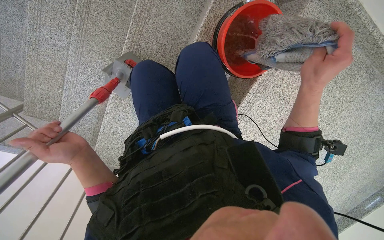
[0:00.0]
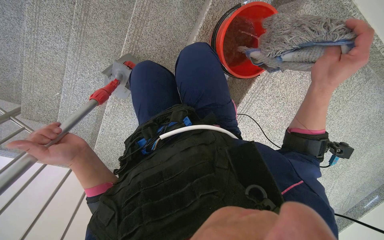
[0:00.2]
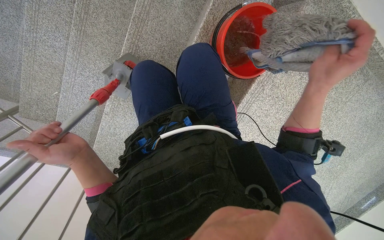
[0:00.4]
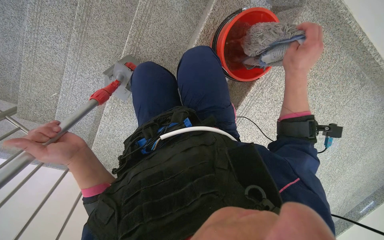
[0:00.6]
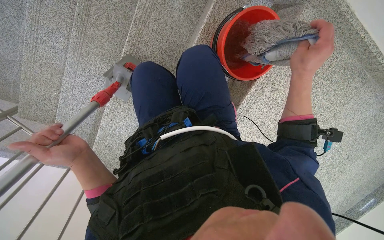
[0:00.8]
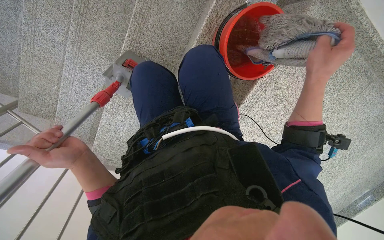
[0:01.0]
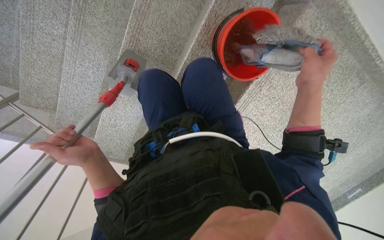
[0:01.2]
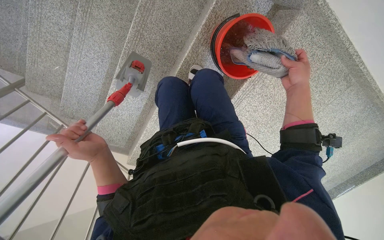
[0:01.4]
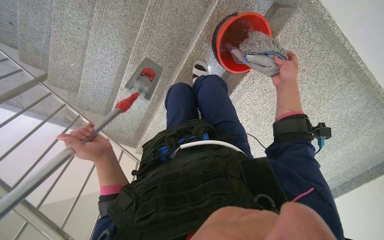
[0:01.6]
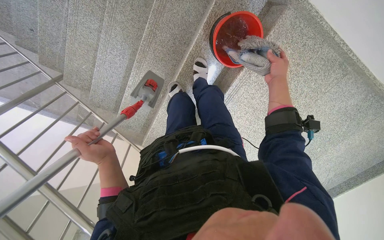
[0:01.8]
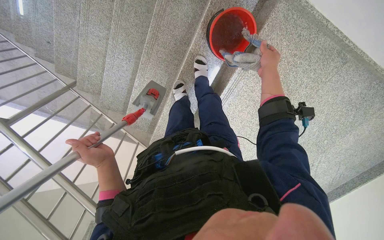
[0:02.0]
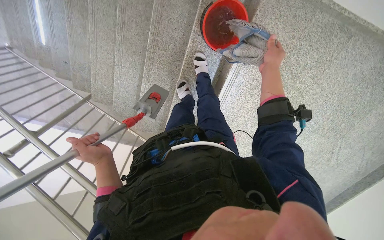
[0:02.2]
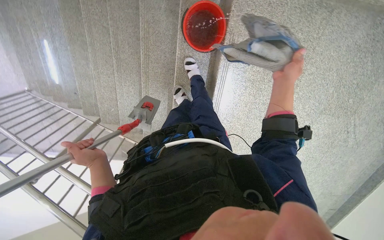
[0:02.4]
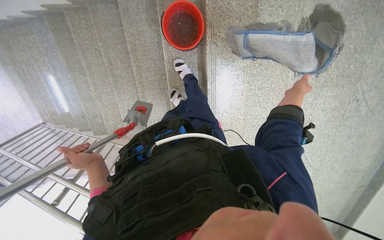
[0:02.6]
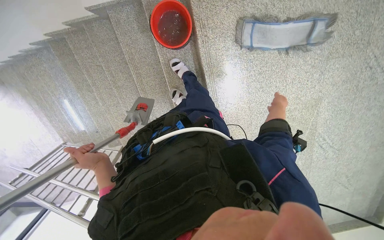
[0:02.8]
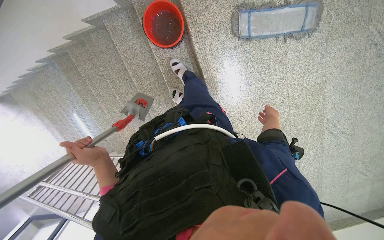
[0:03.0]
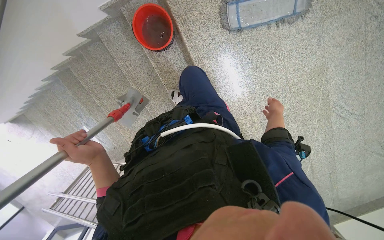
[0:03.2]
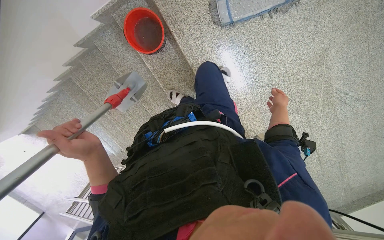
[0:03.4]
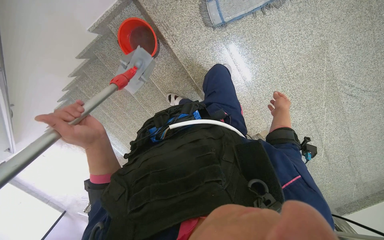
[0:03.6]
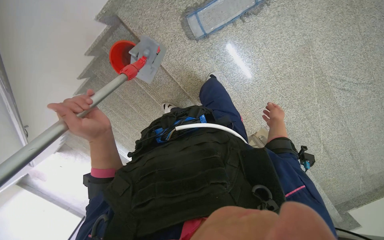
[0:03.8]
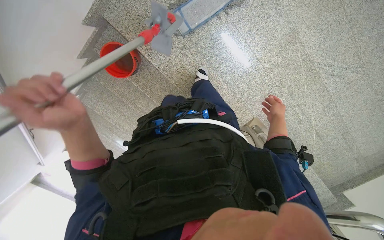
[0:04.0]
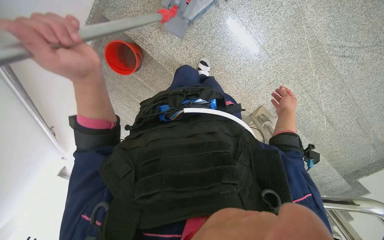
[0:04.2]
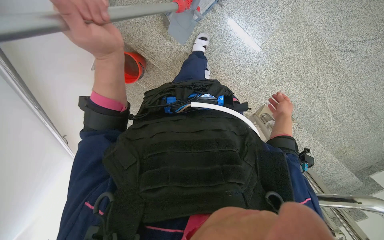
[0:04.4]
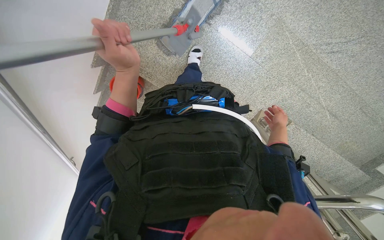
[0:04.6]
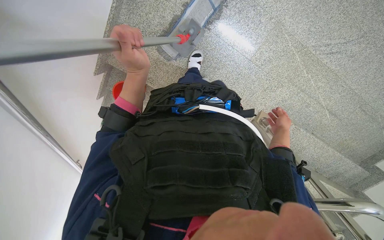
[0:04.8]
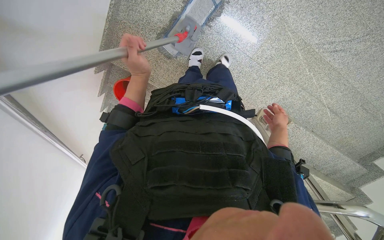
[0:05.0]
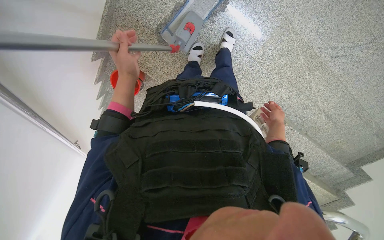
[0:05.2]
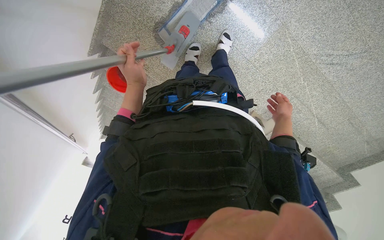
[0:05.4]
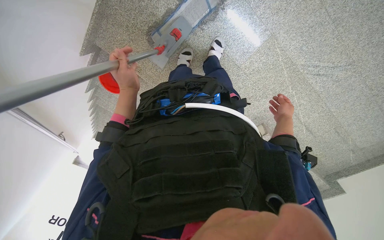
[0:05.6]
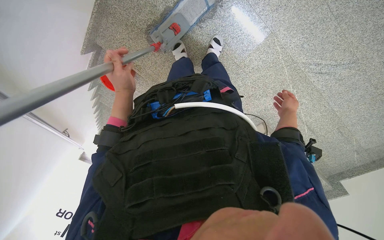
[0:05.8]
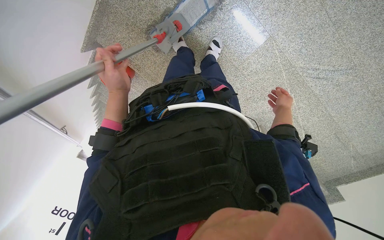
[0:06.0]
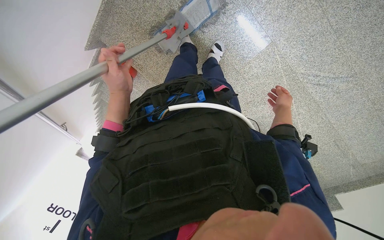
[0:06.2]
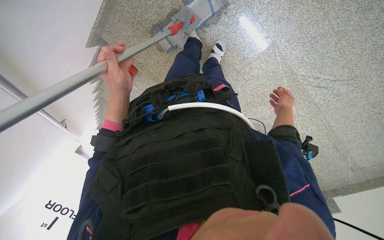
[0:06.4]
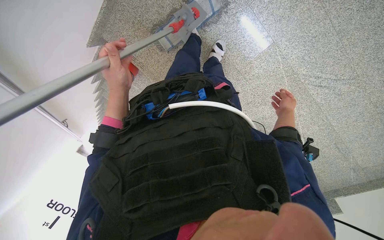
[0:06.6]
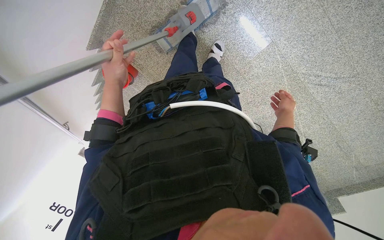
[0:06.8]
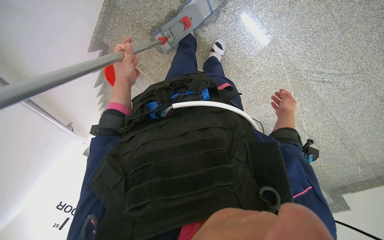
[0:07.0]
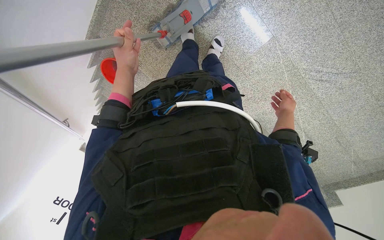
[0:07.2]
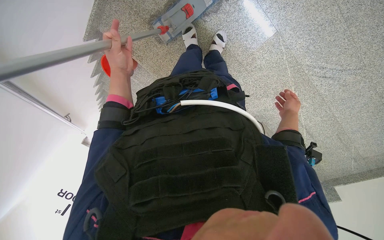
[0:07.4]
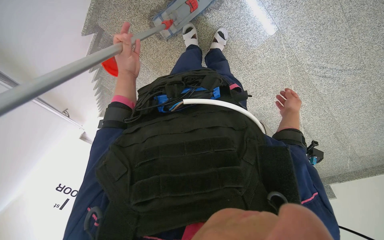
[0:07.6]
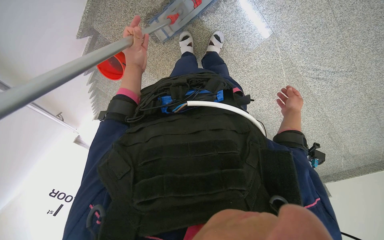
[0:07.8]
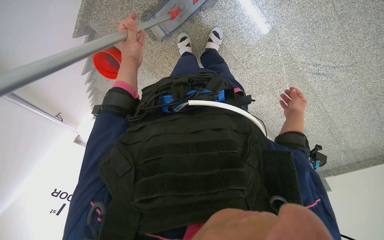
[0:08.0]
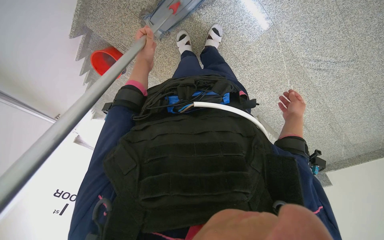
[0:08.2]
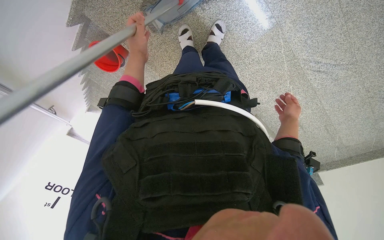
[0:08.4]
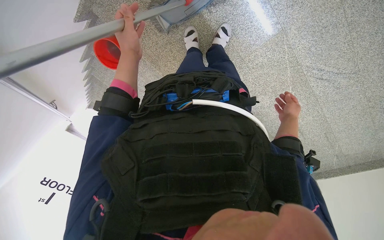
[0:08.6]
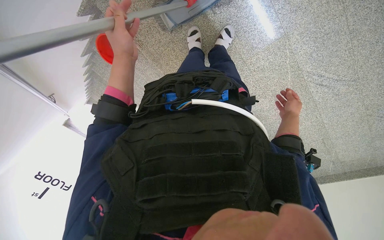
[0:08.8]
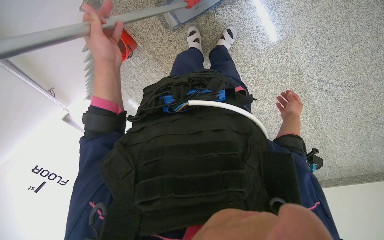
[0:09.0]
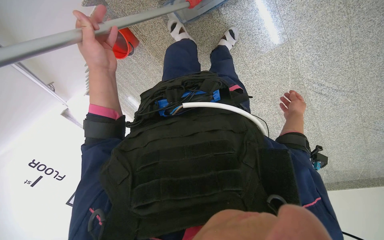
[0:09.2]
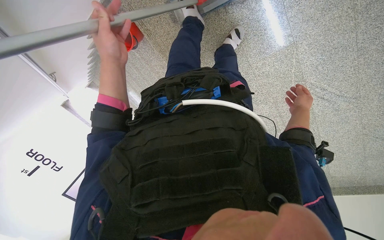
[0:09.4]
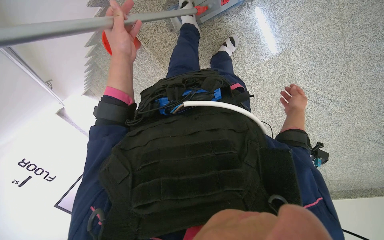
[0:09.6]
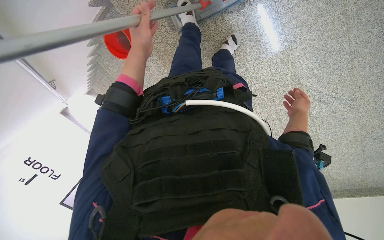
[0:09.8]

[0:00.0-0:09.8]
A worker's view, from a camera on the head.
Job: preparing cleaning supplies.
The whole recording: Cleaning mop head in bucket. The worker detaches the mop head, rinses and wrings it in a bucket, then reattaches it.
0:01.4 to 0:02.8: The head travels about 60 cm. The camera sweeps to the left, by roughly 25 degrees. The scene rotates counterclockwise by roughly 35 degrees.
0:02.8 to 0:04.2: The wearer moves to the right, roughly 50 cm. The camera is aimed about 20 degrees further to the left. The scene turns roughly 30 degrees counterclockwise in the picture.
0:07.0 to 0:08.4: The left hand heads up the picture, covering some 10 cm.

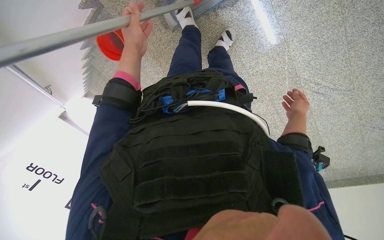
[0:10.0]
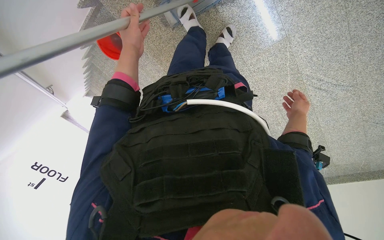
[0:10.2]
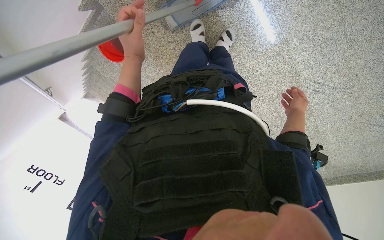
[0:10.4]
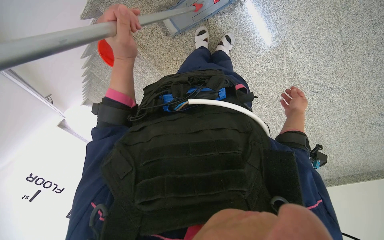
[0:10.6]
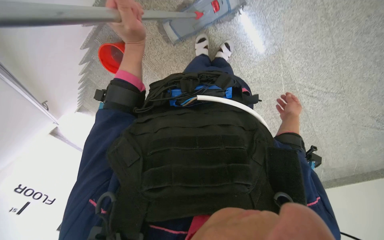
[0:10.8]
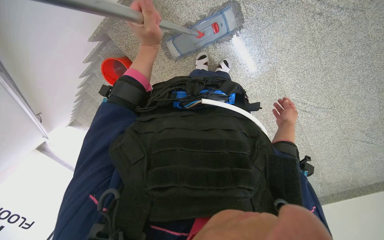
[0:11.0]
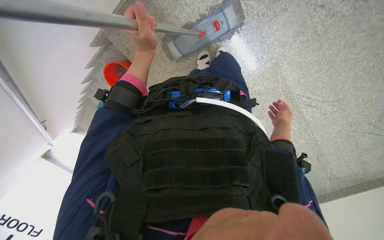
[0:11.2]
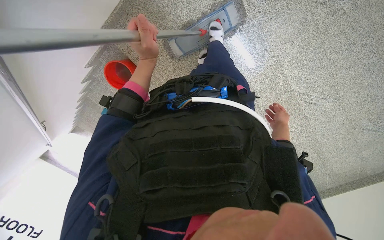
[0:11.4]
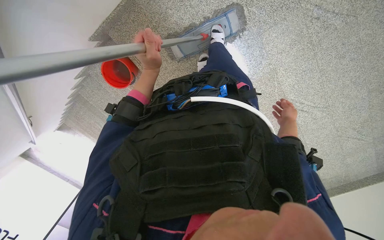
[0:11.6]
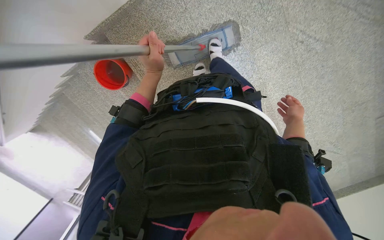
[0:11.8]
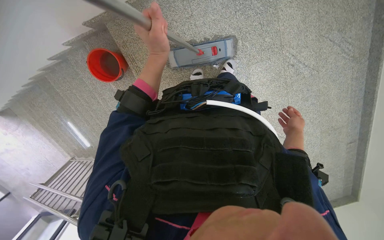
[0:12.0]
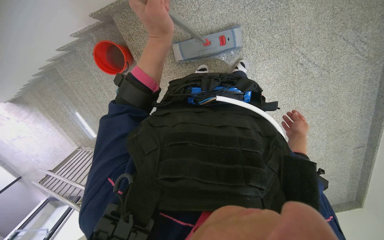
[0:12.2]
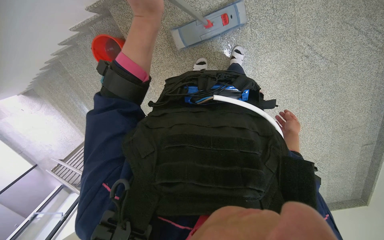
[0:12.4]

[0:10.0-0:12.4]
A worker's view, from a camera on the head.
Job: preparing cleaning supplies.
The whole recording: Cleaning mop head in bucket. The worker detaches the mop head, rinses and wrings it in a bucket, then reattaches it.
0:10.0 to 0:11.2: The left hand goes approximately 10 cm nearer to the camera.
0:11.2 to 0:12.4: The left hand moves nearer to the camera, approximately 10 cm. The right hand shifts some 15 cm nearer to the camera.

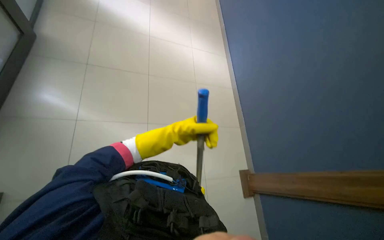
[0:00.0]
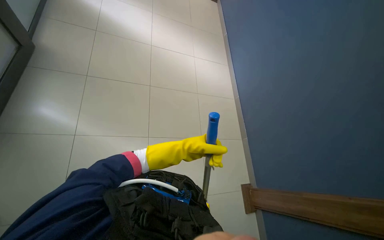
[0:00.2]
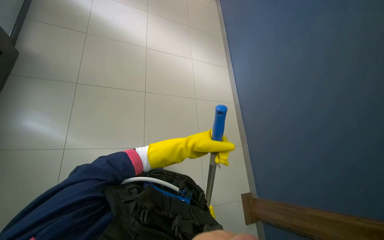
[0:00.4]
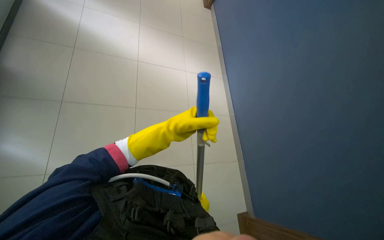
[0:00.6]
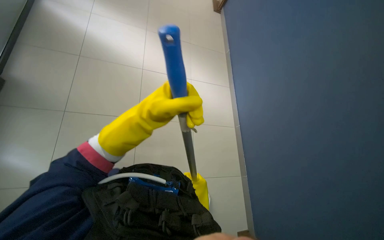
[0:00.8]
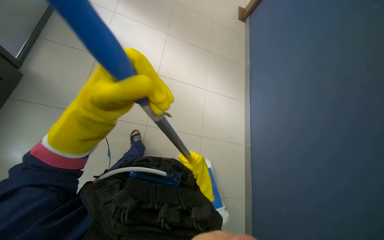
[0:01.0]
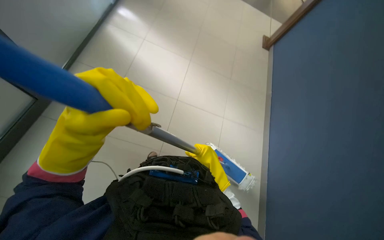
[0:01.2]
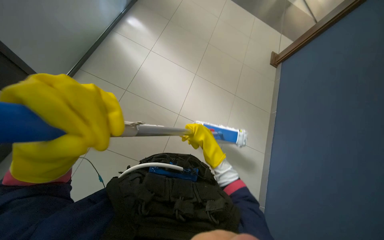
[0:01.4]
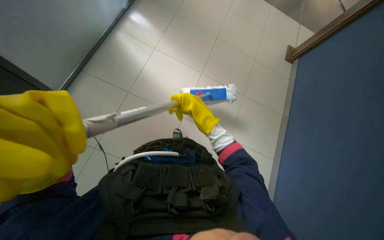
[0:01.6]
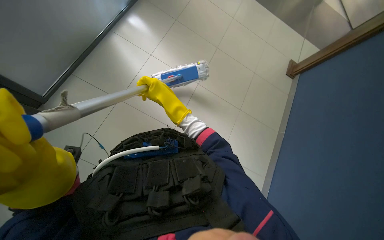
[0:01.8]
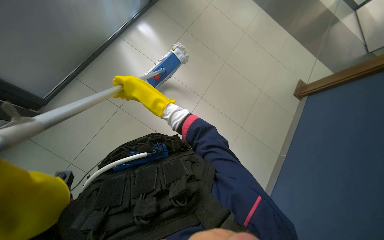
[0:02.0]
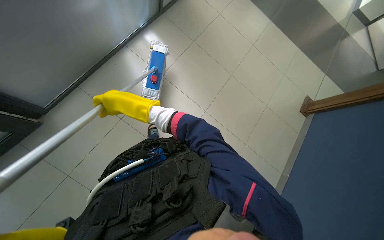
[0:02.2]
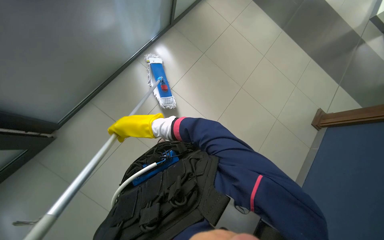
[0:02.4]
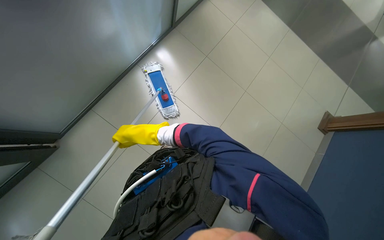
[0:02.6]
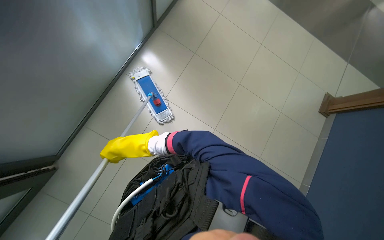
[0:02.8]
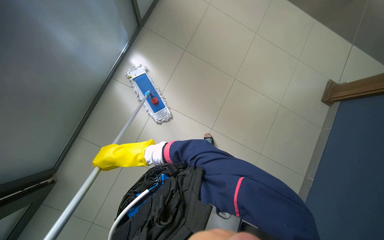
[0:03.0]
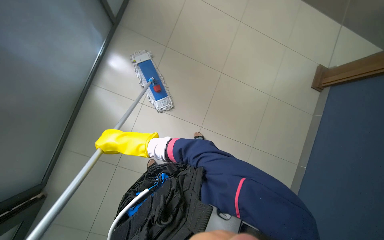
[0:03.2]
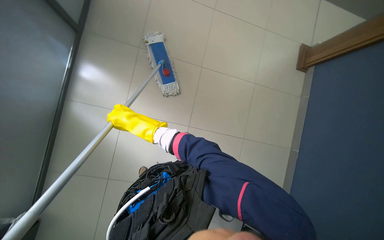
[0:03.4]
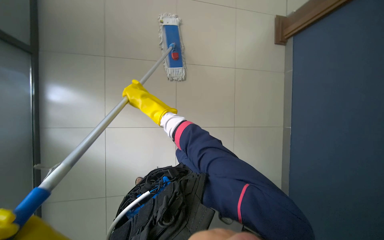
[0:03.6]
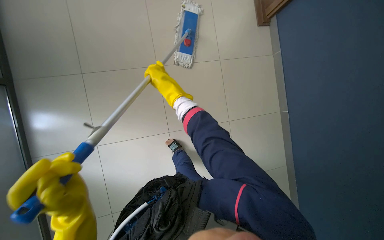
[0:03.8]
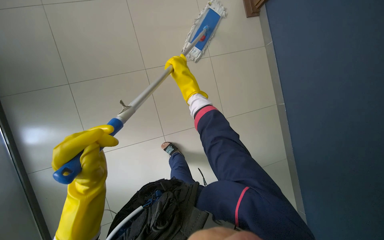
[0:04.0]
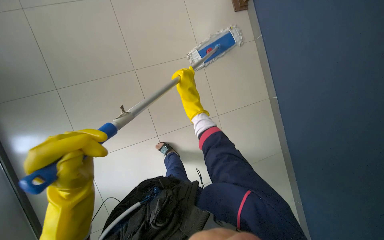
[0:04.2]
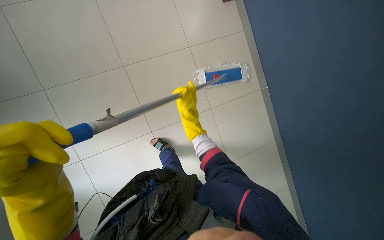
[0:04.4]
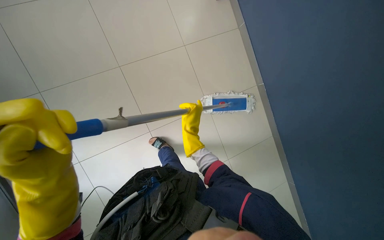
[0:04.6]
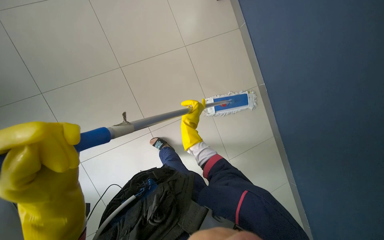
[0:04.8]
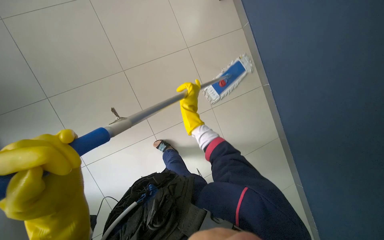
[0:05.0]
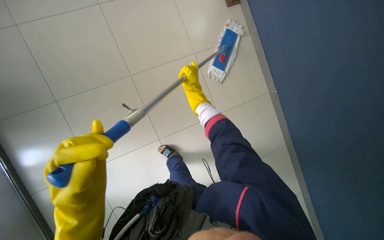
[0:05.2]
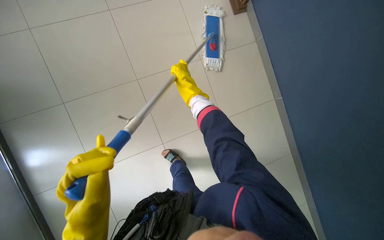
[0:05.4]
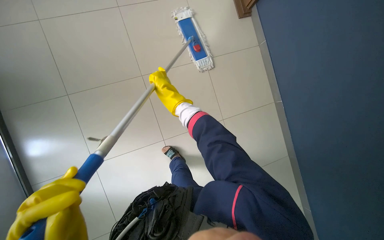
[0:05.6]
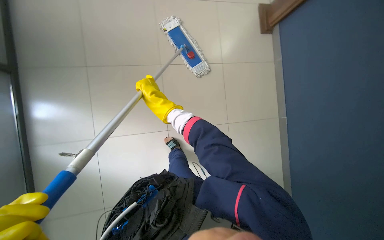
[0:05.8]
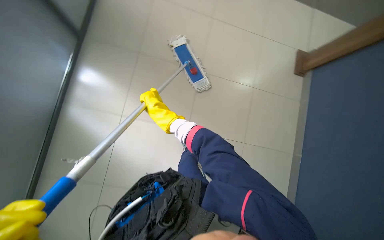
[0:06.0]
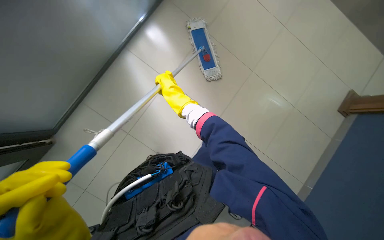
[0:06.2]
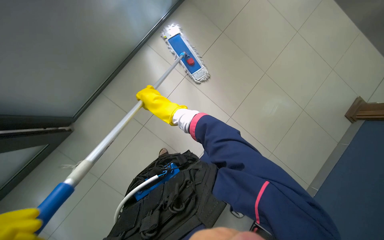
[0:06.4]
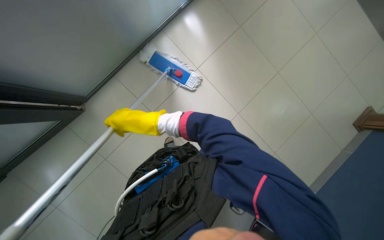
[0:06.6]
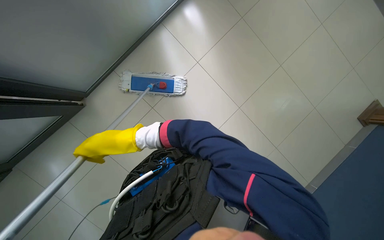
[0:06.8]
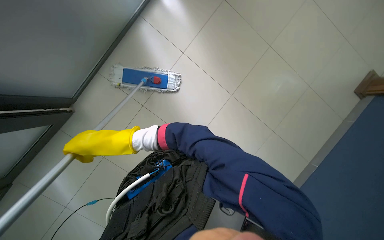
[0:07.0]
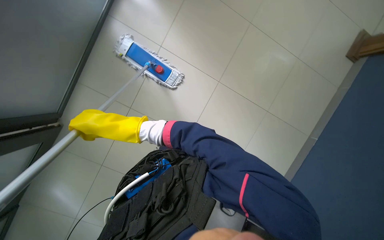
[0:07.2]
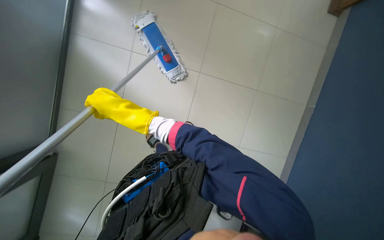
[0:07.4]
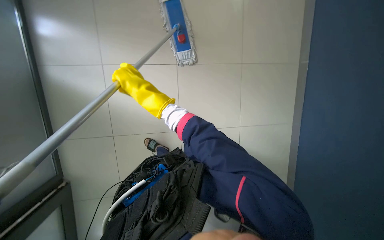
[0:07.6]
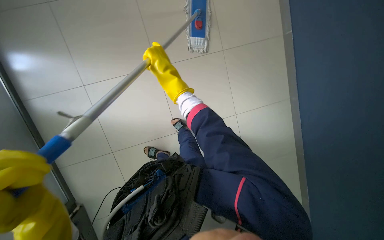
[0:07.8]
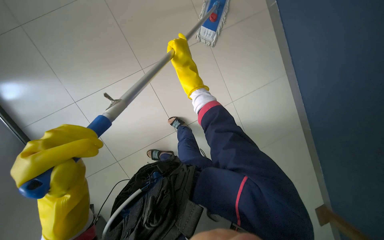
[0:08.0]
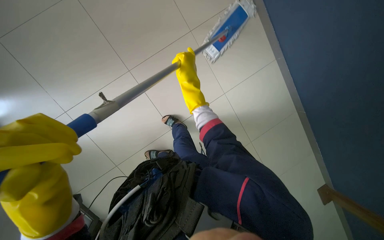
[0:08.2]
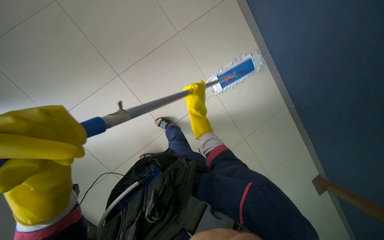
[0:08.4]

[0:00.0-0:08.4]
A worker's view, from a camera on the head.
Job: mopping floor.
The whole recording: Mopping the floor. The worker is mopping thr floor.
0:00.0 to 0:01.4: The wearer looks some 20 degrees further to the left. The camera pitches upward, by about 15 degrees. The left hand goes approximately 25 cm nearer to the camera and to the left.
0:02.8 to 0:04.2: The view tips downward by about 15 degrees. The right hand heads farther from the camera, covering some 15 cm.
0:04.2 to 0:05.6: The scene turns roughly 30 degrees counterclockwise in the picture.
0:07.0 to 0:08.4: The right hand goes approximately 20 cm to the right and farther from the camera.
